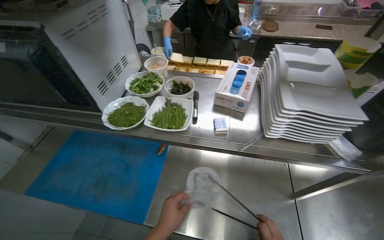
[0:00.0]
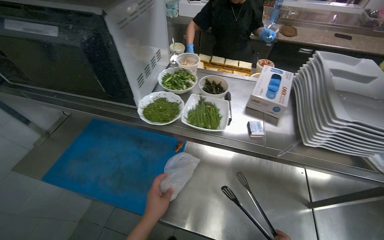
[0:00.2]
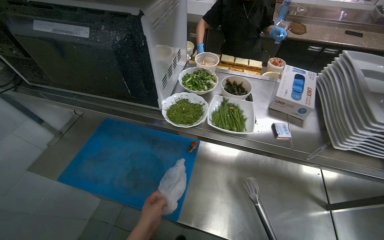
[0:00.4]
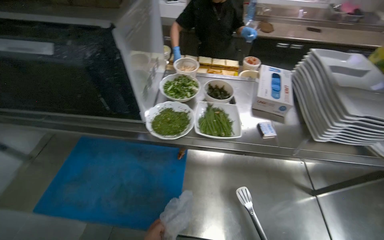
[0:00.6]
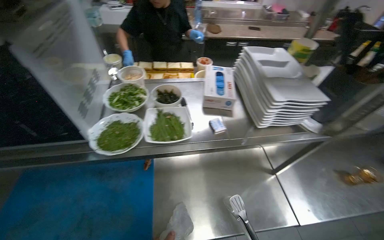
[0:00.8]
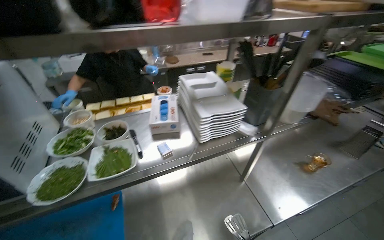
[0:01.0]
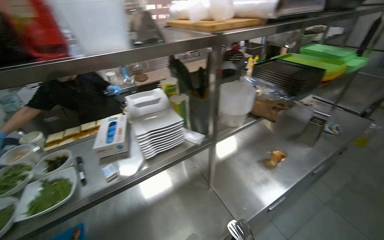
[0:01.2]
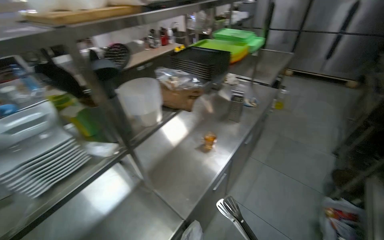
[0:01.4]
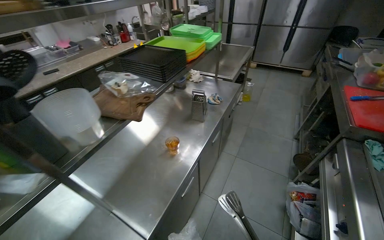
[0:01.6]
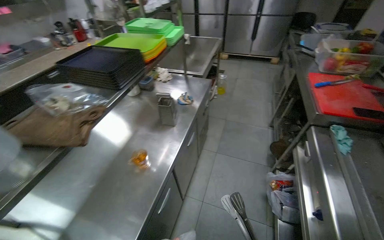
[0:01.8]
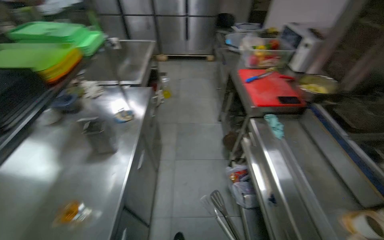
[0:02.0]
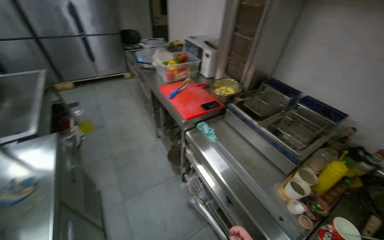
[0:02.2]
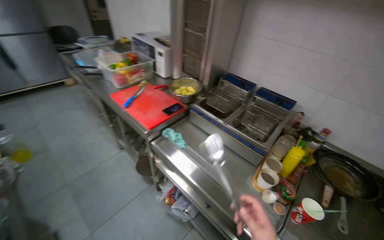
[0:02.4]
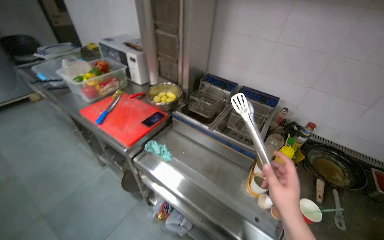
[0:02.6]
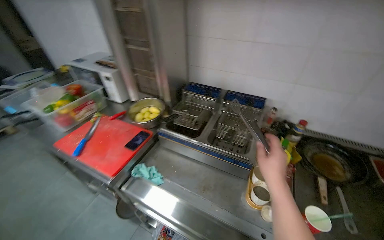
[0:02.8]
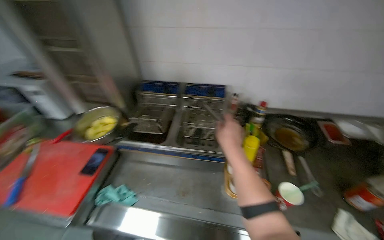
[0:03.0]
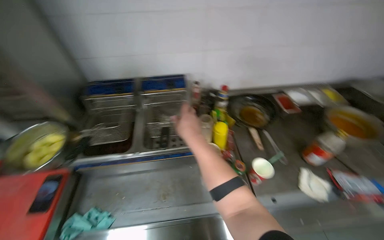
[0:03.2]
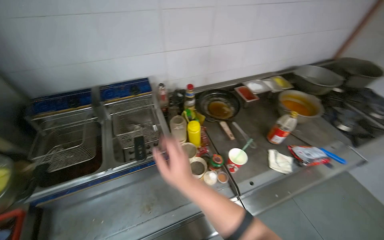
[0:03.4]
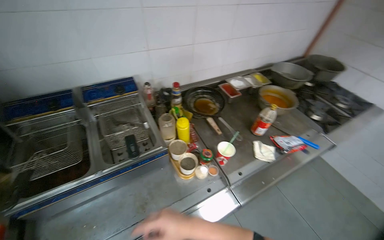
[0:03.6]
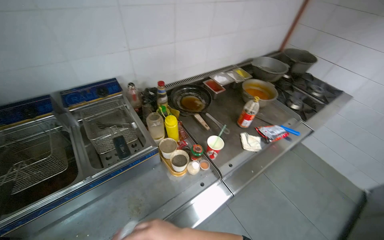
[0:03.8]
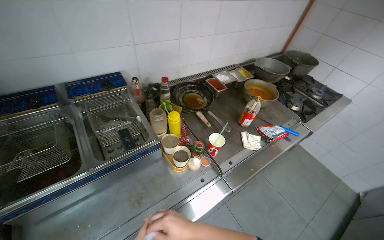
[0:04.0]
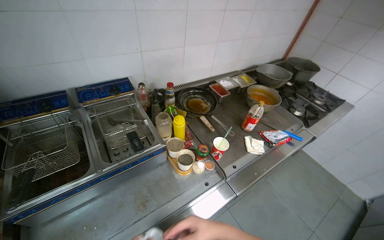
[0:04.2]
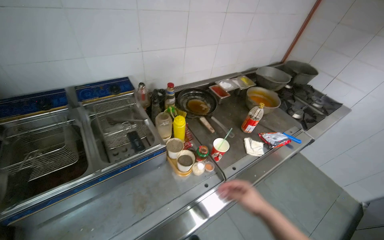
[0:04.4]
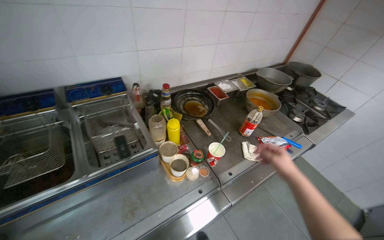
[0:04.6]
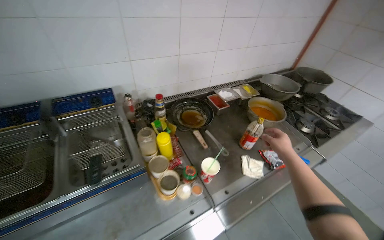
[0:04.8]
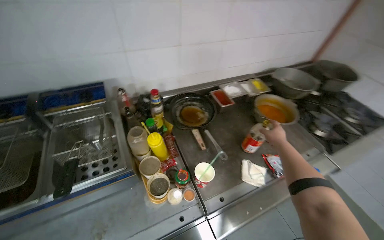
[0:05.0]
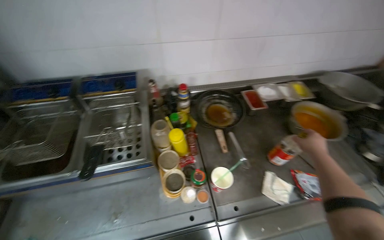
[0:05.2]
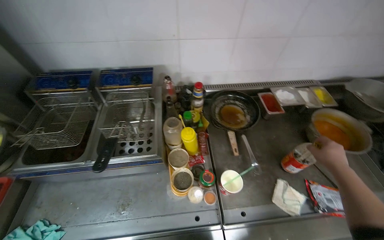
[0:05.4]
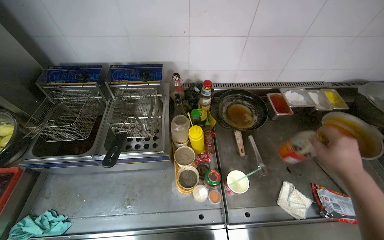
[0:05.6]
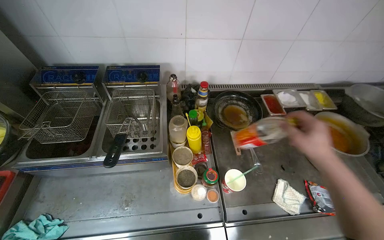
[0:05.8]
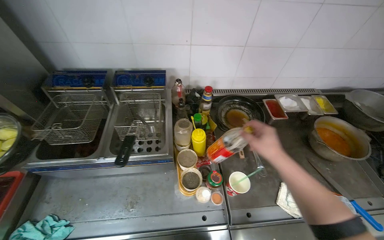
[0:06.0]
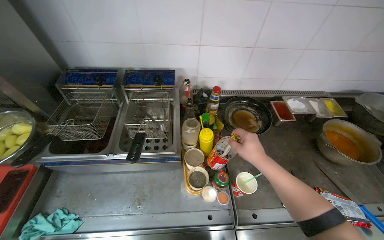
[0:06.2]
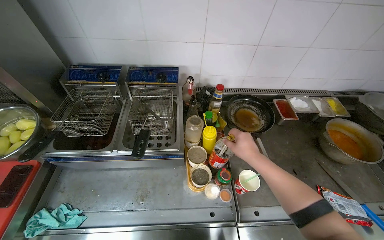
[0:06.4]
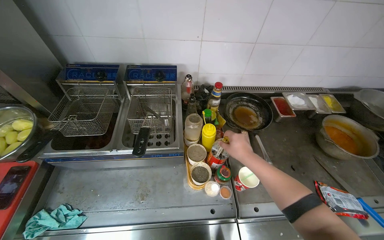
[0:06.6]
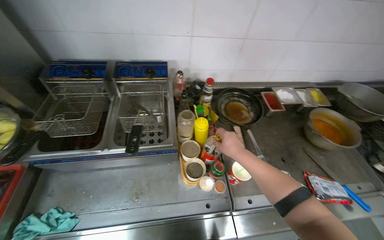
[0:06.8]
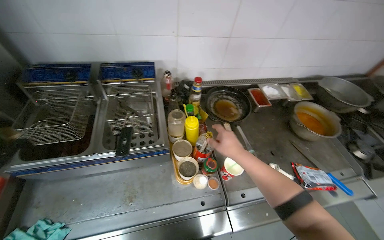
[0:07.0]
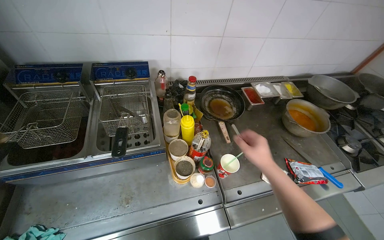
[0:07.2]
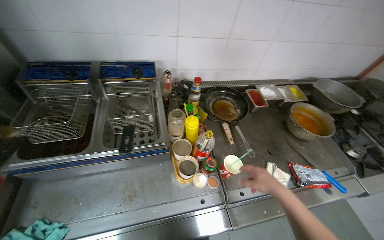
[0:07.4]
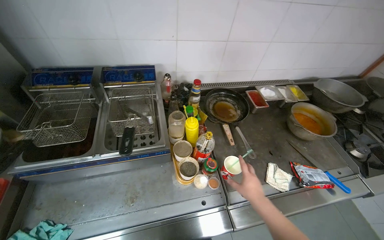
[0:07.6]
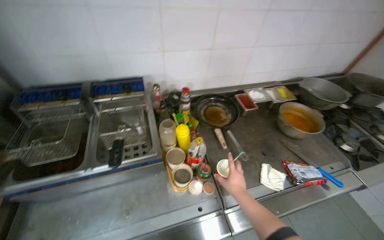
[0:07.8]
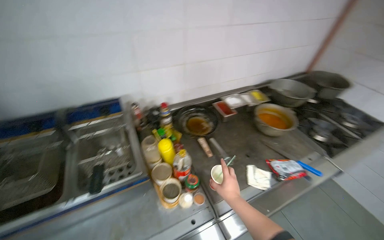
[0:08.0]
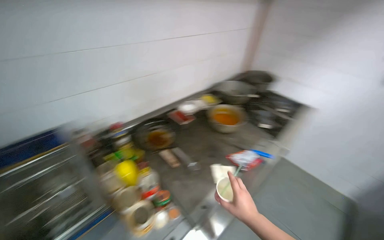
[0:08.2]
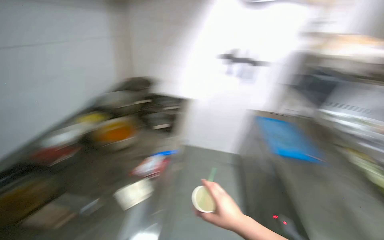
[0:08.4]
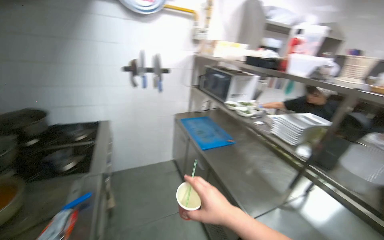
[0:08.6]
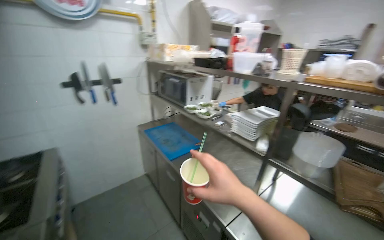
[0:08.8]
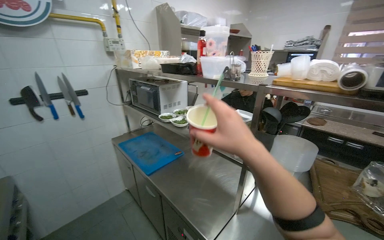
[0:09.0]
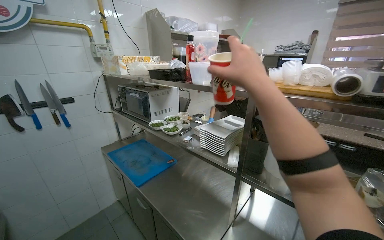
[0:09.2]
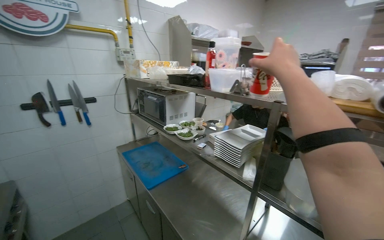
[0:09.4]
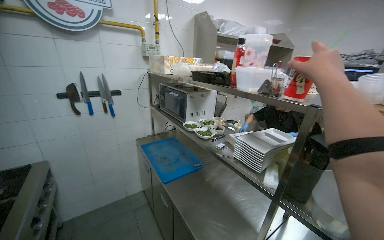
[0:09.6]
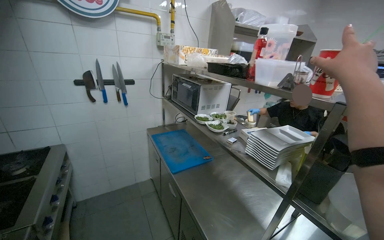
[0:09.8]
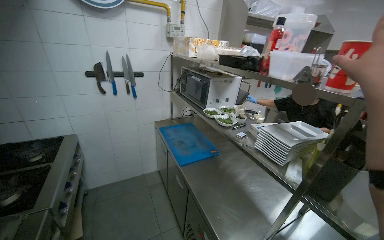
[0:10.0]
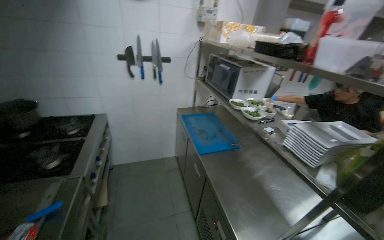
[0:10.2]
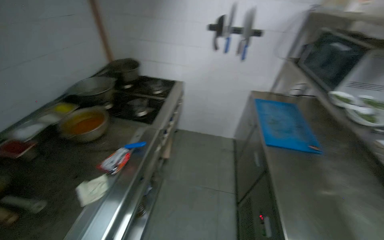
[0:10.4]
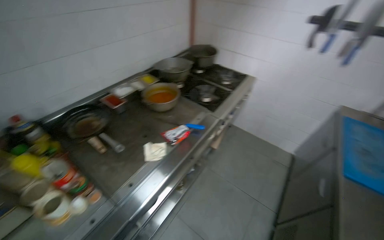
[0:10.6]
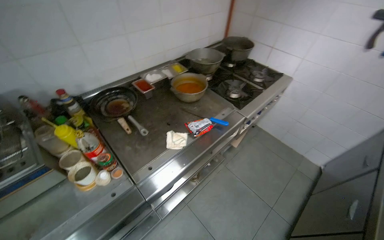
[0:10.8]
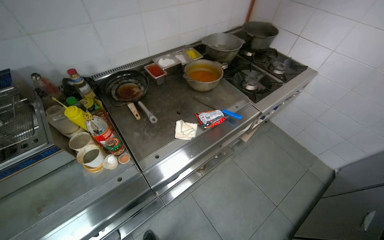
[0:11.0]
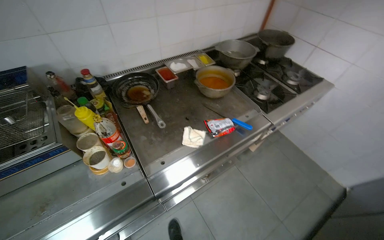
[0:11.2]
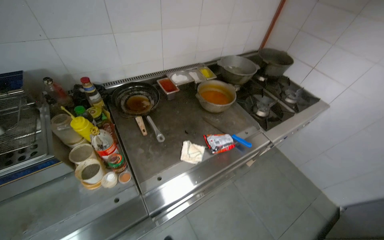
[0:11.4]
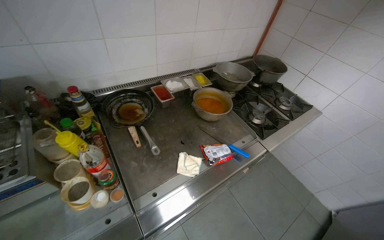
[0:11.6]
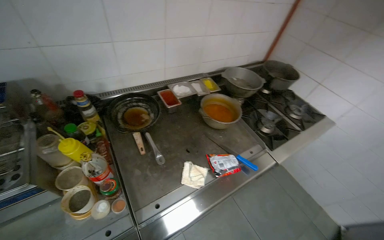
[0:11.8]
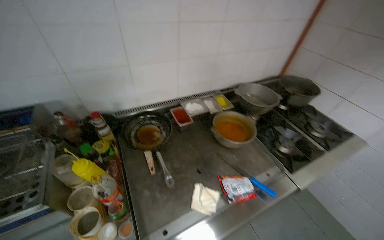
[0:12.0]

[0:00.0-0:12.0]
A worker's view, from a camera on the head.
Job: organizing items.
The whole recording: Handling kitchen supplies. The worker organizes kitchen tools, retrieves items.
0:00.0 to 0:01.6: The camera travels roughly 50 cm. The head turns to the right by some 75 degrees.
0:01.6 to 0:03.0: The camera is carried roughly 70 cm. The wearer's head swings some 110 degrees to the right.
0:03.0 to 0:04.4: The wearer looks roughly 45 degrees further to the right.
0:04.4 to 0:06.0: The head rotates some 30 degrees to the left. The right hand moves up the picture, roughly 30 cm, and goes farther from the camera and returns, about 20 cm each way.
0:06.0 to 0:07.6: The right hand shifts some 20 cm down the picture.
0:07.6 to 0:09.0: The camera travels roughly 90 cm. The wearer's head swings approximately 100 degrees to the right. The camera pitches upward, by approximately 15 degrees.
0:10.4 to 0:12.0: The head rotates roughly 55 degrees to the left.

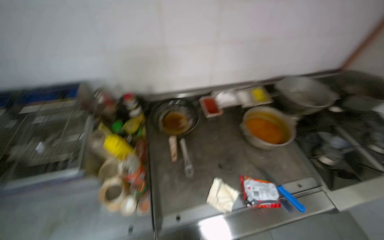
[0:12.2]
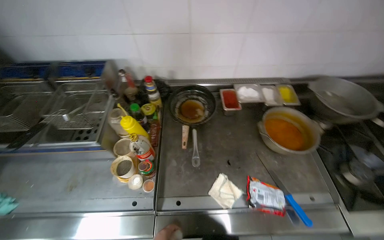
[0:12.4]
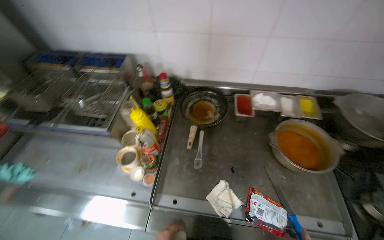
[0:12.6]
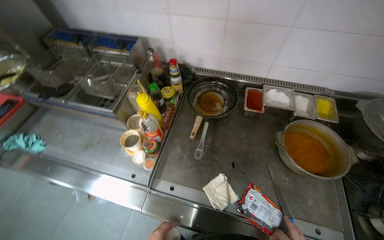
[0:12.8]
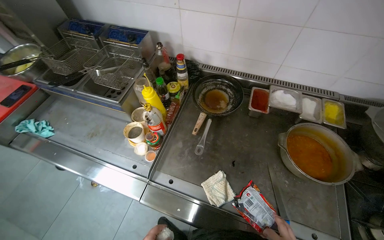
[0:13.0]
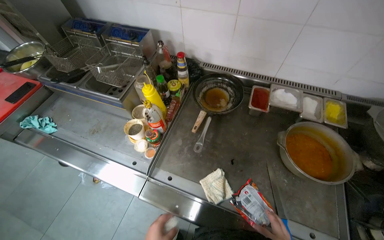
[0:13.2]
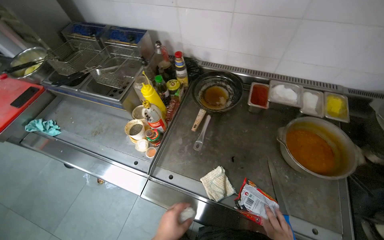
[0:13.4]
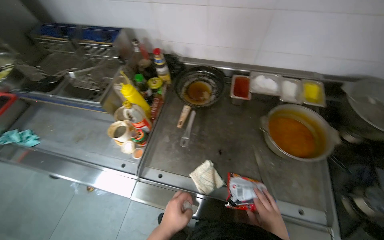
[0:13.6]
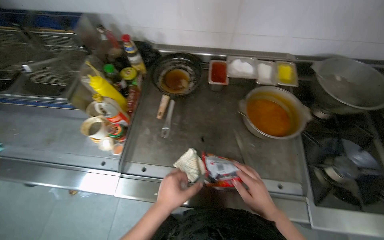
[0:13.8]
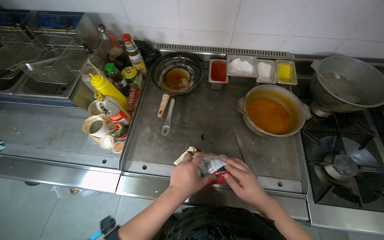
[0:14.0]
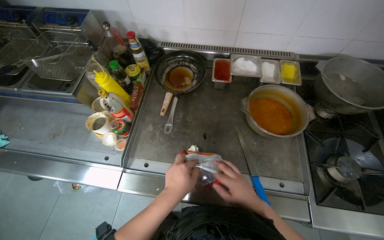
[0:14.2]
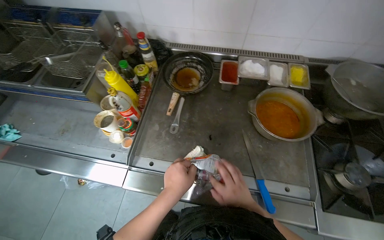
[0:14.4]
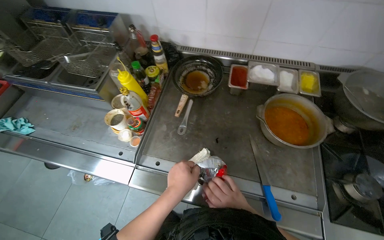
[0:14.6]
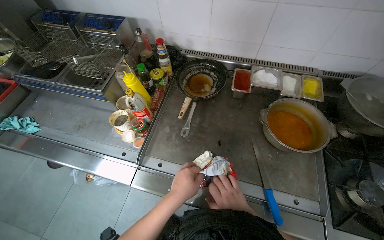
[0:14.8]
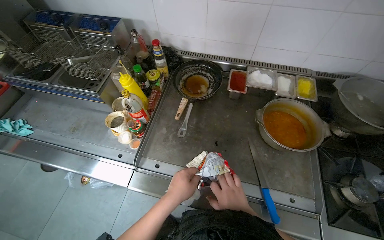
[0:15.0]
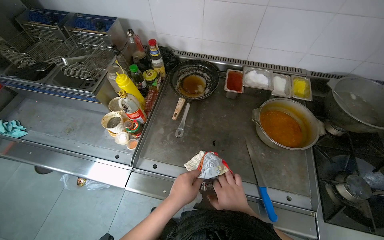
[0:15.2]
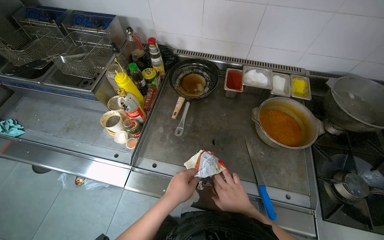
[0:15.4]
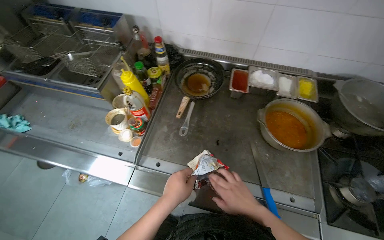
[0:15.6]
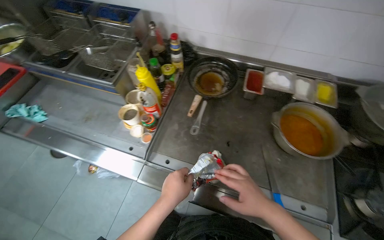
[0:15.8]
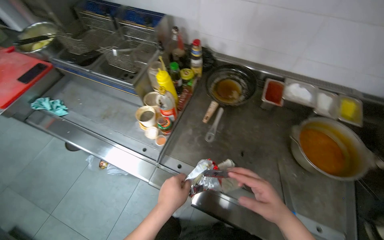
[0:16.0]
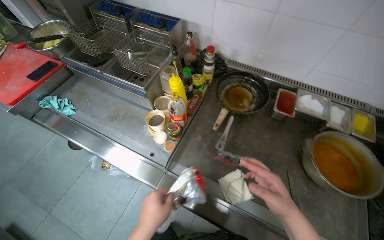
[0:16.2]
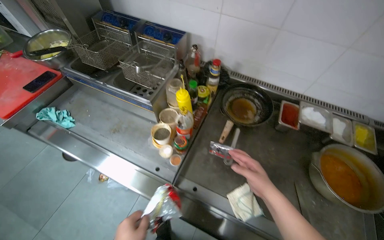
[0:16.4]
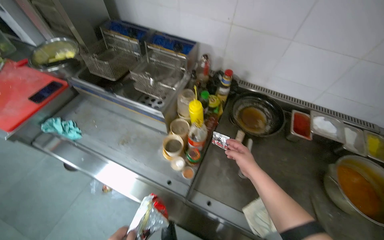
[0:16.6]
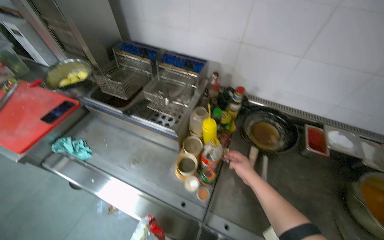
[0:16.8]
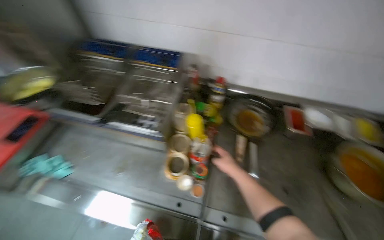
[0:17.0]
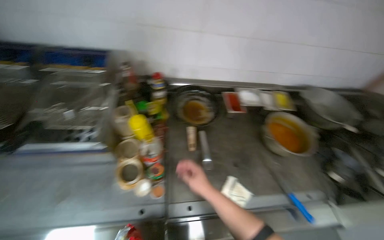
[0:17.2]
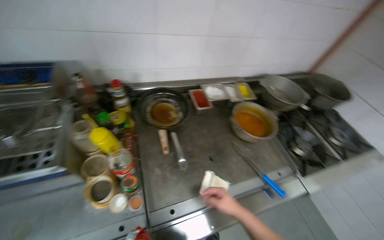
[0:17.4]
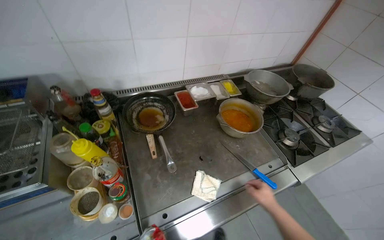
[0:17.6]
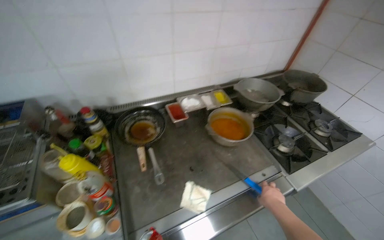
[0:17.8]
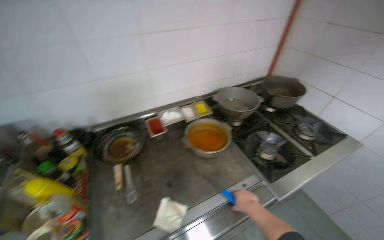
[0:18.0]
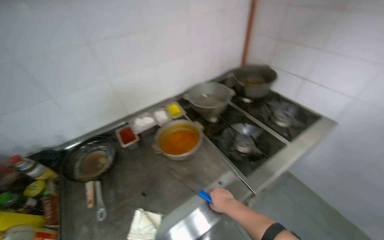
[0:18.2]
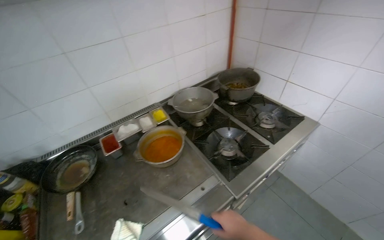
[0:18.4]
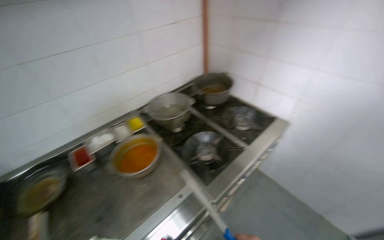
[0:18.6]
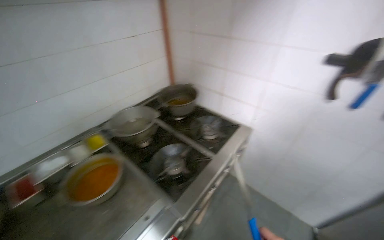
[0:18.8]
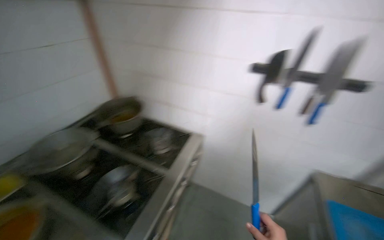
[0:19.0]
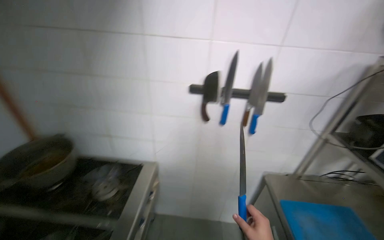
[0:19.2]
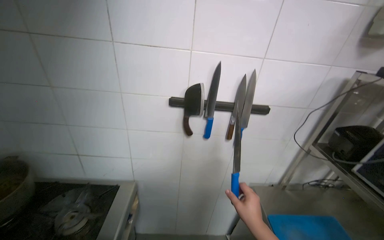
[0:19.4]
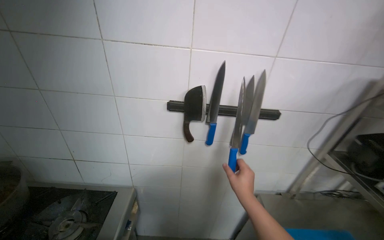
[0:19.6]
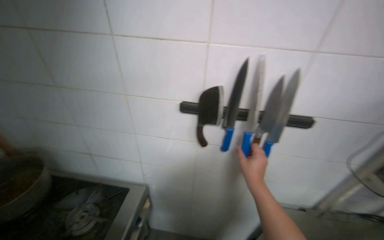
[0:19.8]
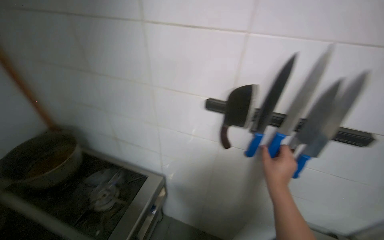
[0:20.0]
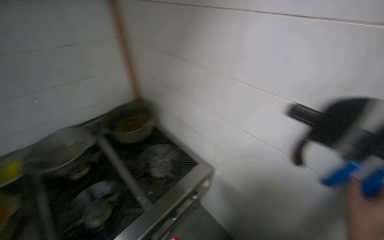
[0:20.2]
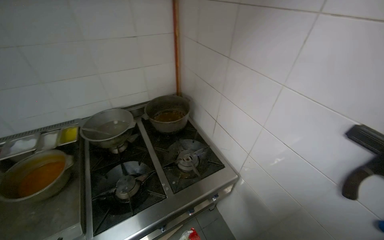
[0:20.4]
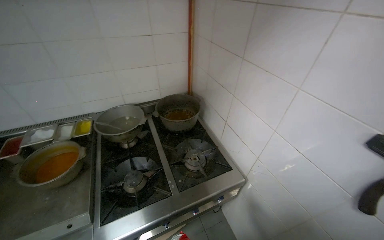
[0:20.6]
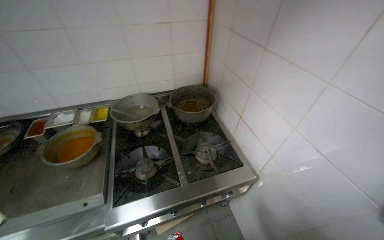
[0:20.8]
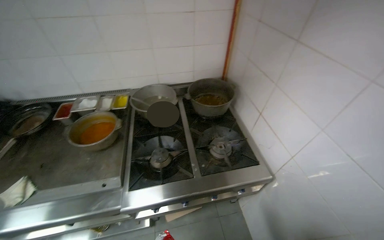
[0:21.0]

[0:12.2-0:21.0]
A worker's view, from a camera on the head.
Job: organizing items.
The whole recording: Handling kitchen supplies. The worker organizes kitchen tools, retrieves items.
0:12.2 to 0:13.6: The wearer's head swings approximately 30 degrees to the left.
0:15.2 to 0:16.6: The right hand heads up the picture, covering approximately 35 cm, and goes nearer to the camera and returns, some 10 cm each way.
0:16.6 to 0:18.0: The head turns to the right by about 50 degrees.
0:18.0 to 0:19.6: The camera travels roughly 80 cm. The wearer's head swings roughly 60 degrees to the right.
0:19.6 to 0:21.0: The head turns to the left by about 75 degrees. The view tips downward by approximately 15 degrees.
